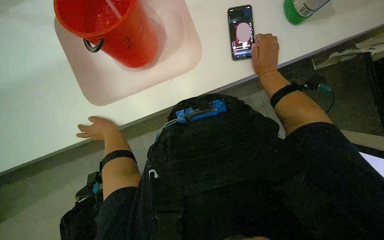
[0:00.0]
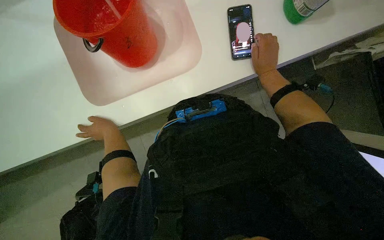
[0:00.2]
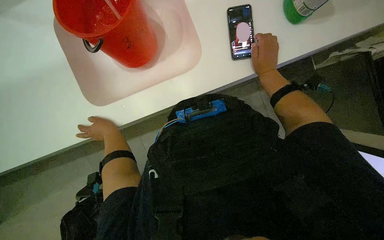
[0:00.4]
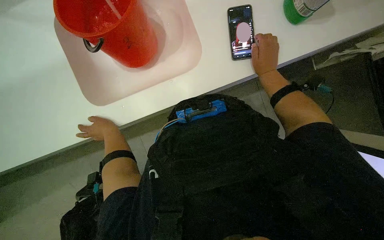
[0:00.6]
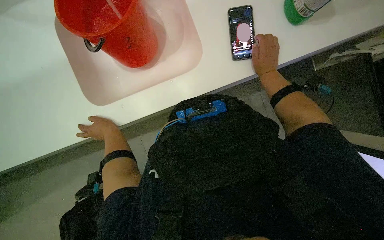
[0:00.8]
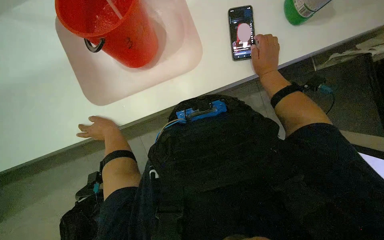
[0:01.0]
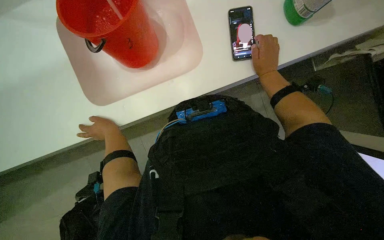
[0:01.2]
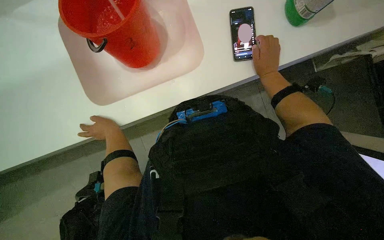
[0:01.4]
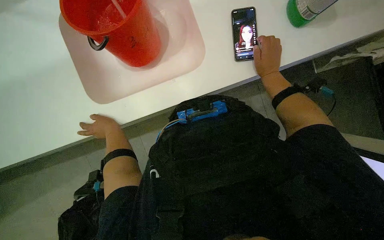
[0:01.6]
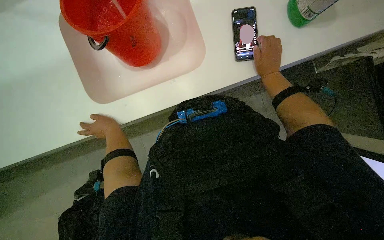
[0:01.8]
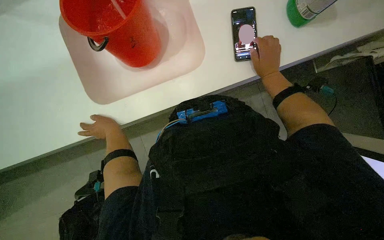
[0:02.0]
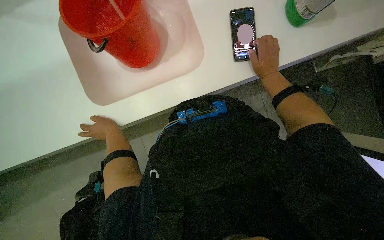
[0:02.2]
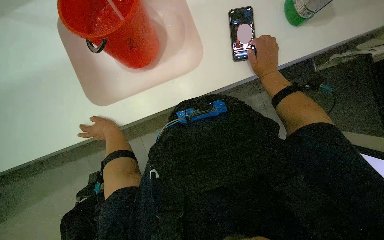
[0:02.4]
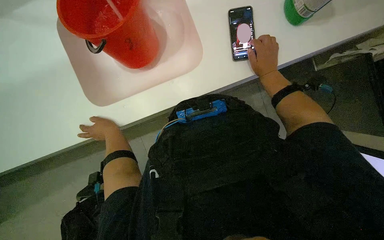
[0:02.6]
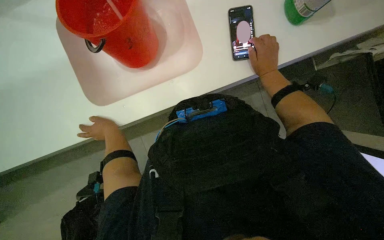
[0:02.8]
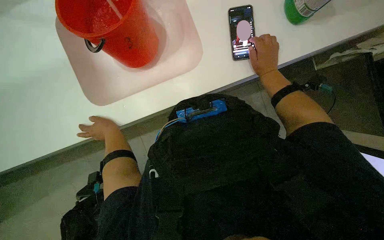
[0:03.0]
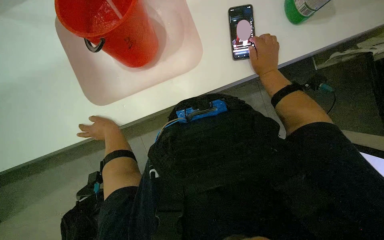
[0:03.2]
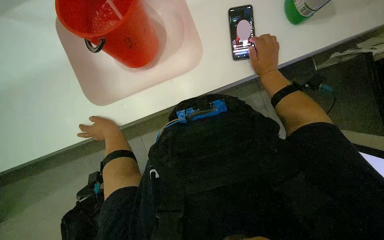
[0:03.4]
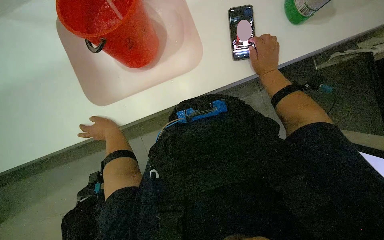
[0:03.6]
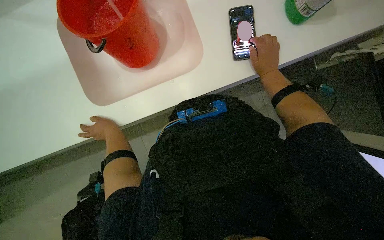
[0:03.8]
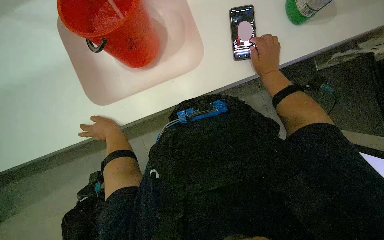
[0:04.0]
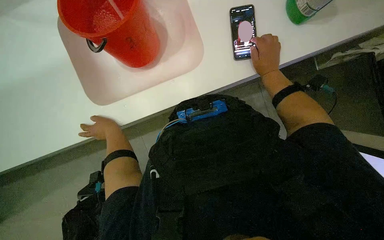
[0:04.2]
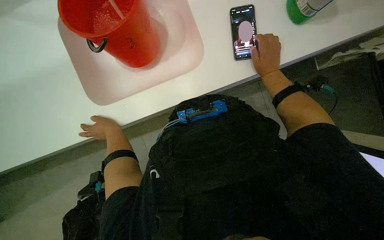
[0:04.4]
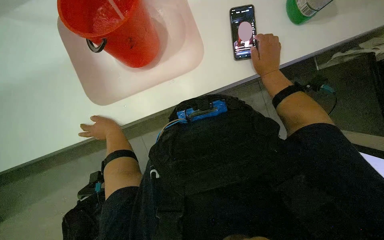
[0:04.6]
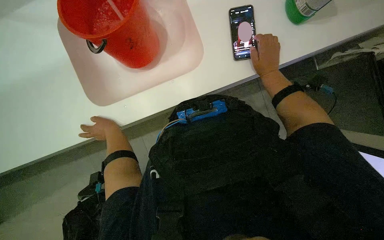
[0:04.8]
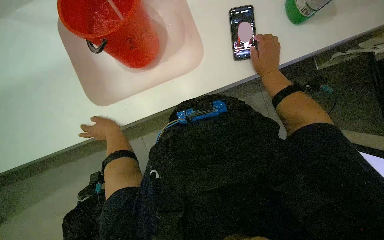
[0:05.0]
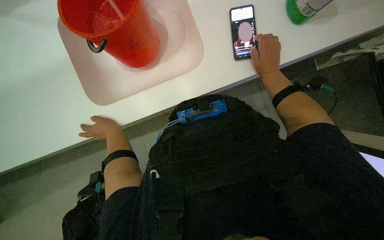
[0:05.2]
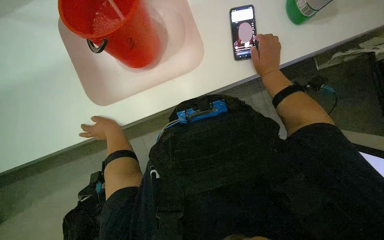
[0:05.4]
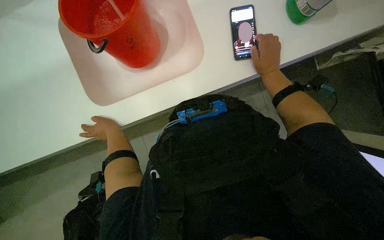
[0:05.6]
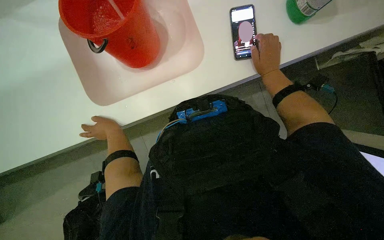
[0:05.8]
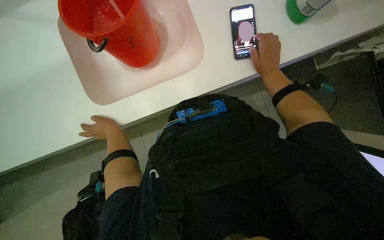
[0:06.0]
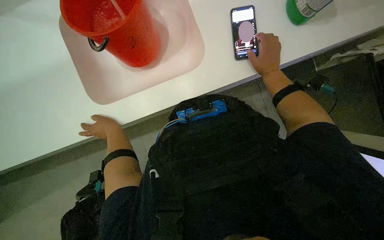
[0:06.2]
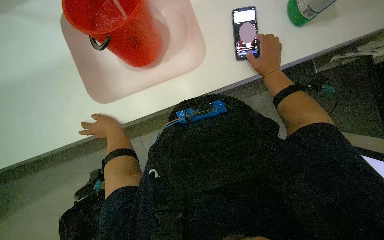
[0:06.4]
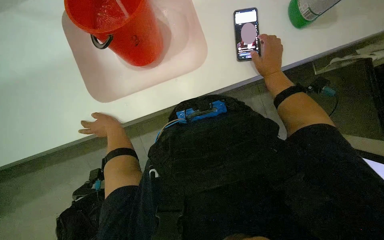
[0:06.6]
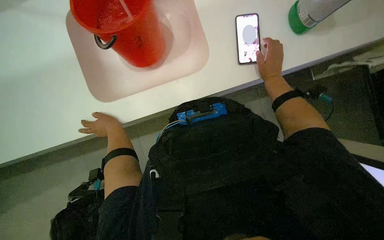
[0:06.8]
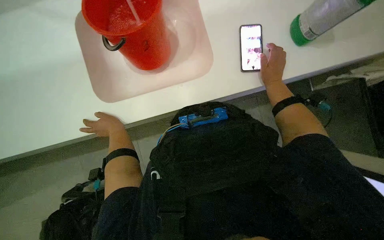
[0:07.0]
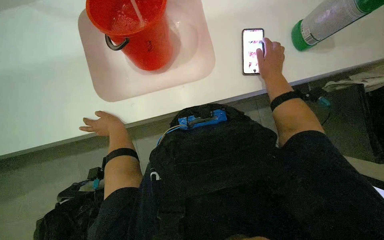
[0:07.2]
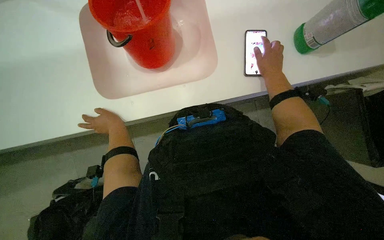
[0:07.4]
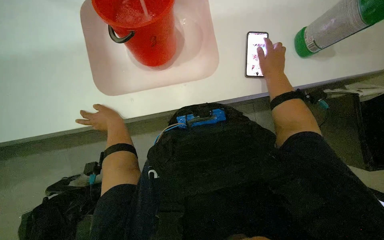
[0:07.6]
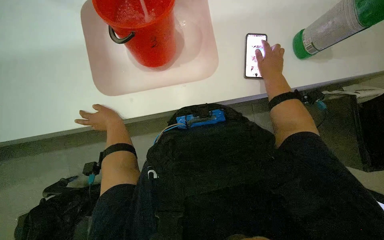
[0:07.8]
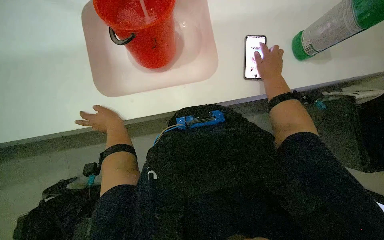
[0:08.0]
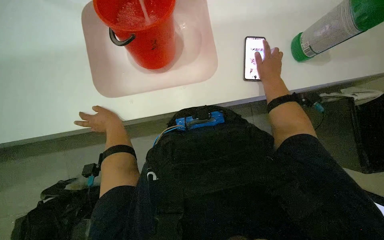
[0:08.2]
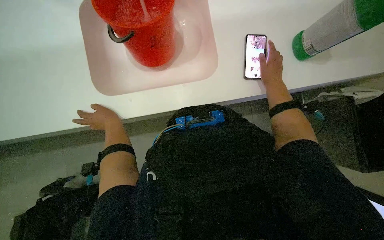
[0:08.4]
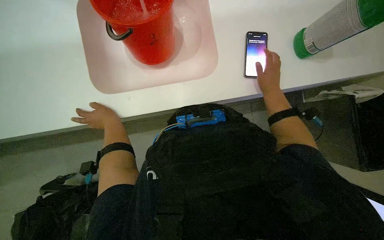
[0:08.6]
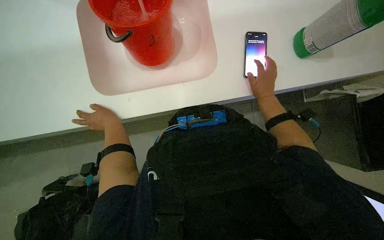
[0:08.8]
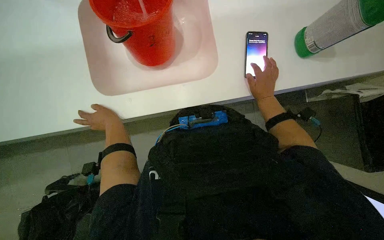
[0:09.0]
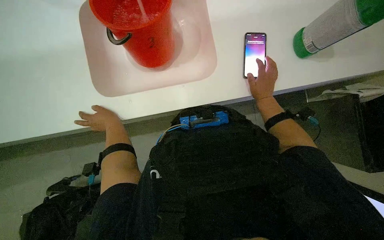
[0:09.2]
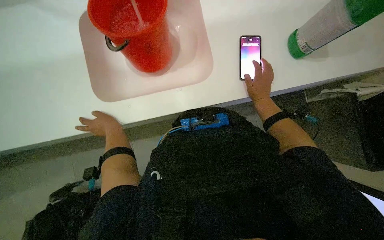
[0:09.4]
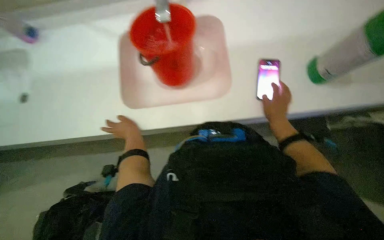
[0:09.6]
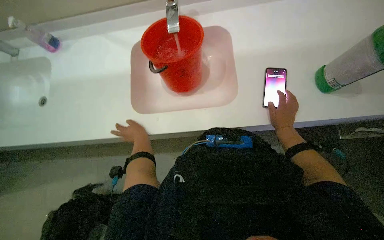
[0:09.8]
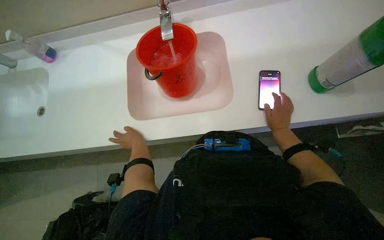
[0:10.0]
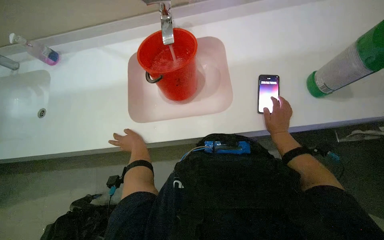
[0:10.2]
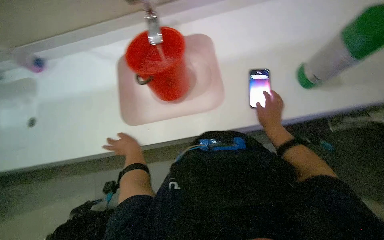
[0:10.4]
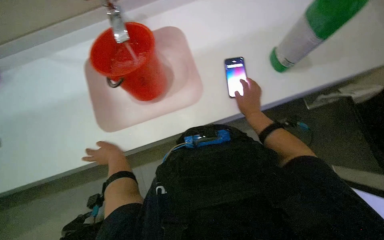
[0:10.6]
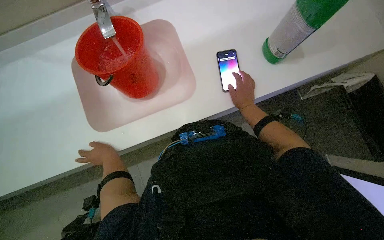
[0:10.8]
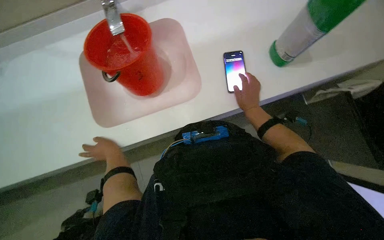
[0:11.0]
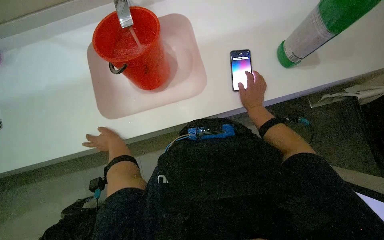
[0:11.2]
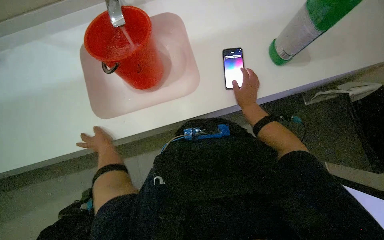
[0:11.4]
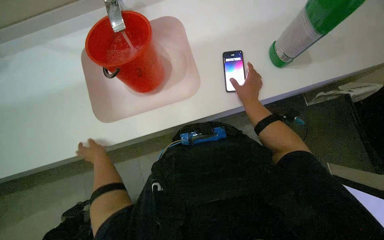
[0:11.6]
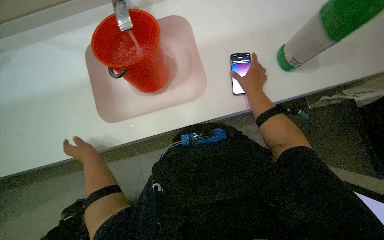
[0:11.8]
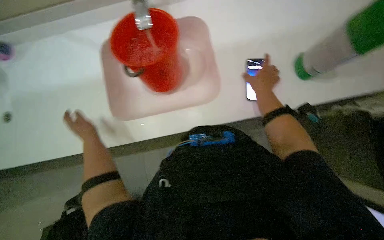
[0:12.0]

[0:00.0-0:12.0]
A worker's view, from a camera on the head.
Job: preparing cleaning supplies.
The whole recording: Preparing cleaning solution. The worker fills a bucket with water and cleaning solution, then pours it into a cleaning cart and prepares a mop.
0:00.0 to 0:04.4: The hands stay close to where they were, moving slightly.
0:04.4 to 0:06.0: Neither hand changes place.
0:06.0 to 0:07.6: The hands stay close to where they were, moving slightly.
0:07.6 to 0:09.0: The hands are busy where they are.
0:10.4 to 0:12.0: The left hand moves to the left, about 10 cm. The right hand is displaced up the picture by about 10 cm.

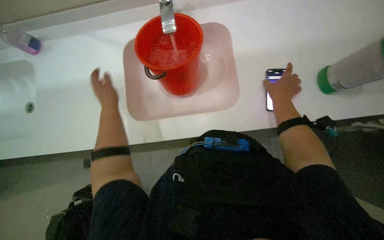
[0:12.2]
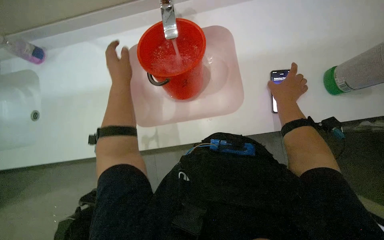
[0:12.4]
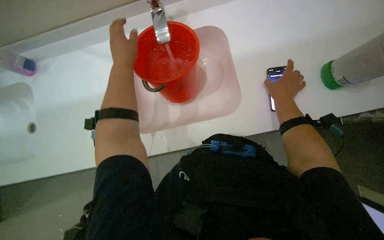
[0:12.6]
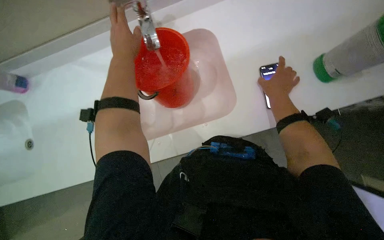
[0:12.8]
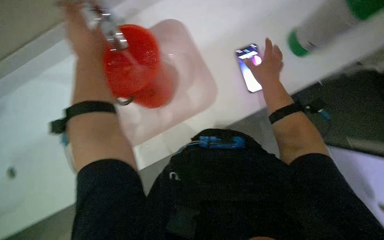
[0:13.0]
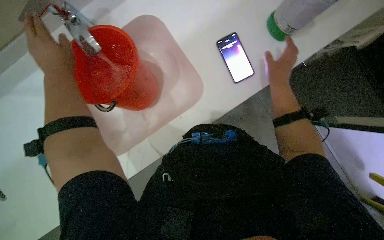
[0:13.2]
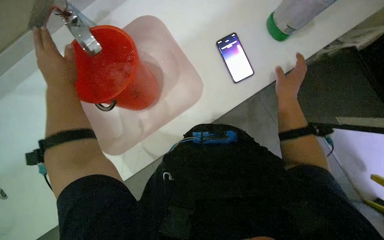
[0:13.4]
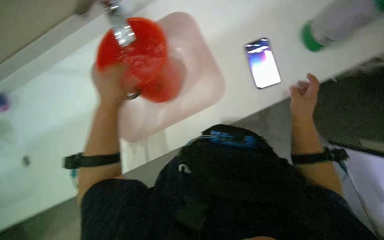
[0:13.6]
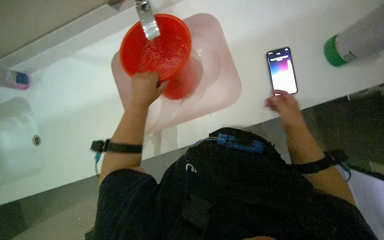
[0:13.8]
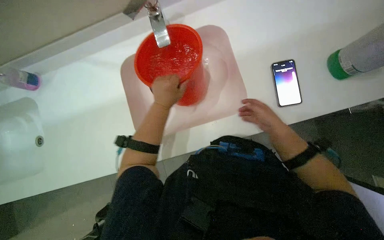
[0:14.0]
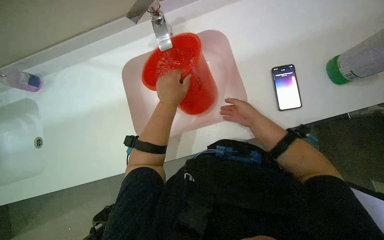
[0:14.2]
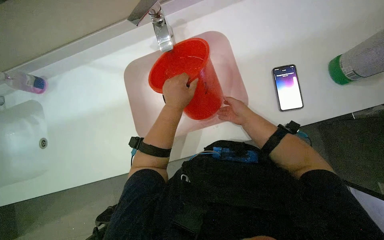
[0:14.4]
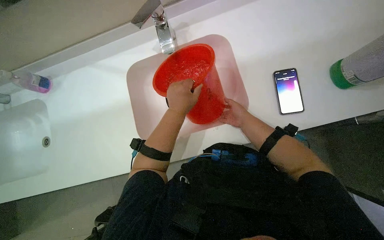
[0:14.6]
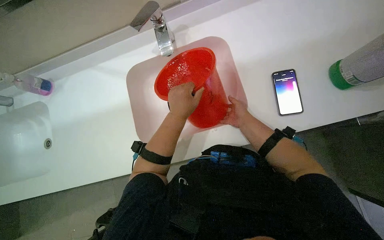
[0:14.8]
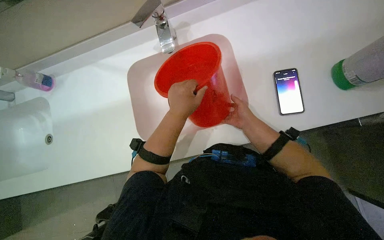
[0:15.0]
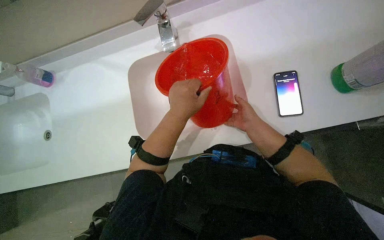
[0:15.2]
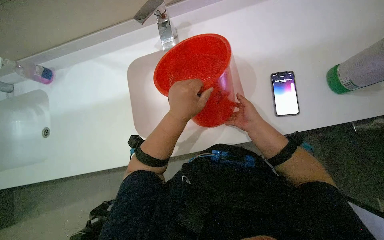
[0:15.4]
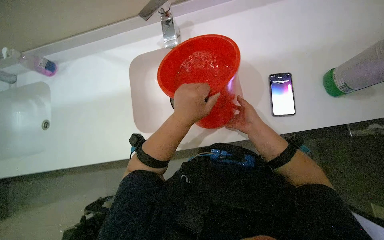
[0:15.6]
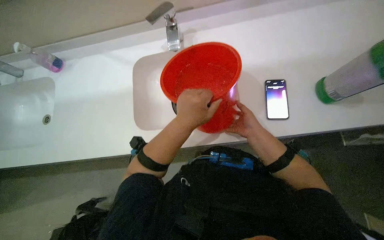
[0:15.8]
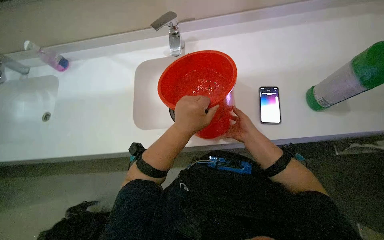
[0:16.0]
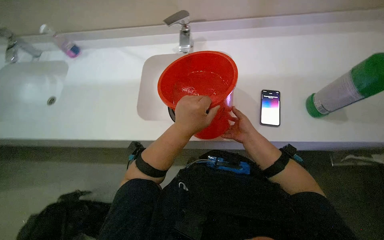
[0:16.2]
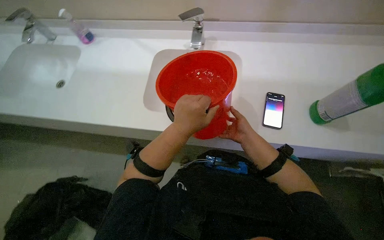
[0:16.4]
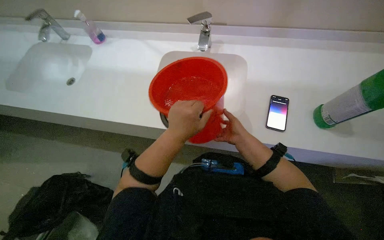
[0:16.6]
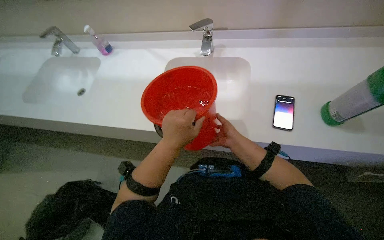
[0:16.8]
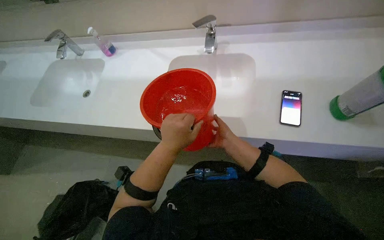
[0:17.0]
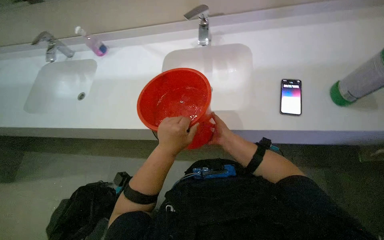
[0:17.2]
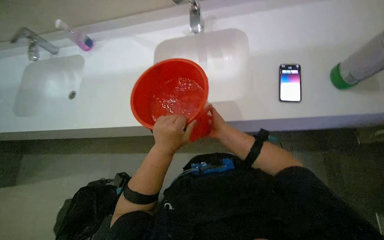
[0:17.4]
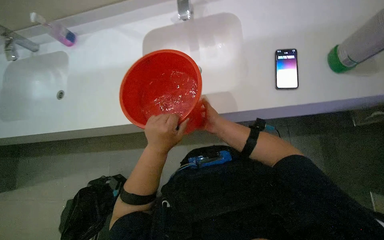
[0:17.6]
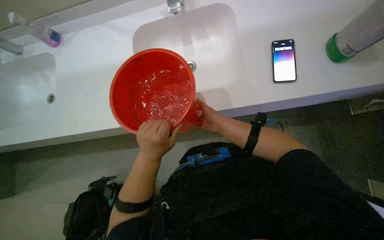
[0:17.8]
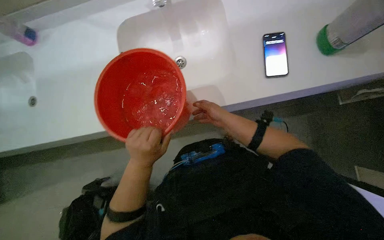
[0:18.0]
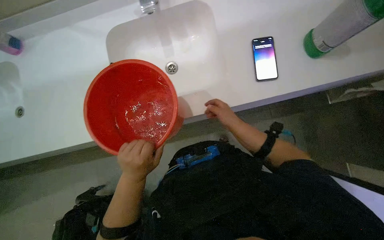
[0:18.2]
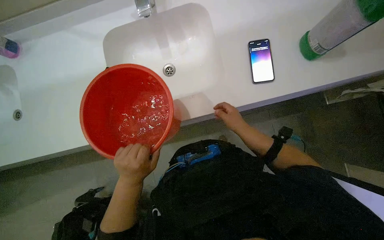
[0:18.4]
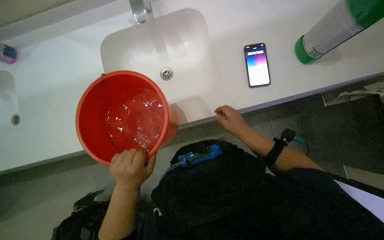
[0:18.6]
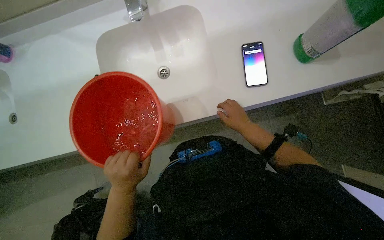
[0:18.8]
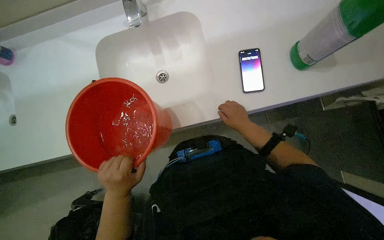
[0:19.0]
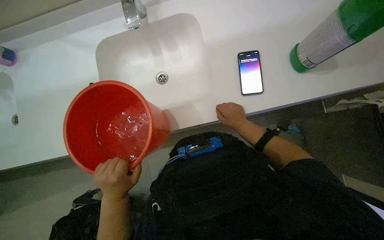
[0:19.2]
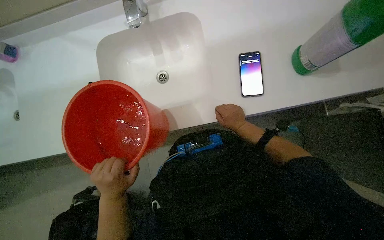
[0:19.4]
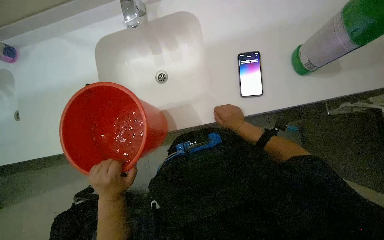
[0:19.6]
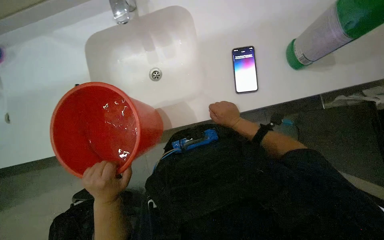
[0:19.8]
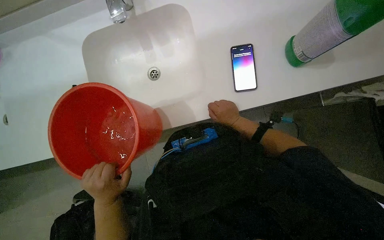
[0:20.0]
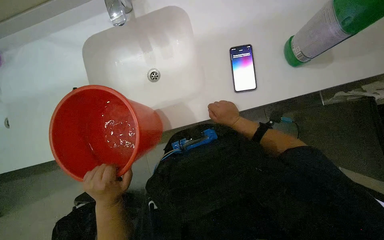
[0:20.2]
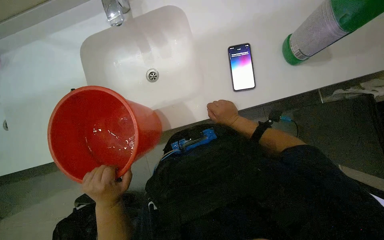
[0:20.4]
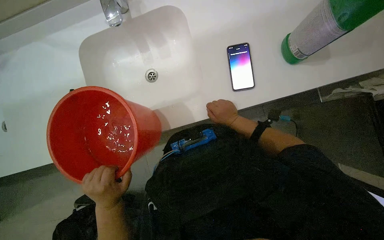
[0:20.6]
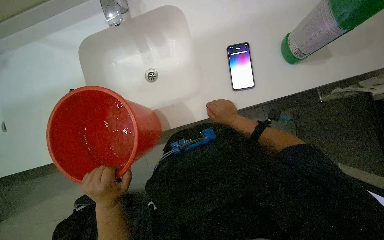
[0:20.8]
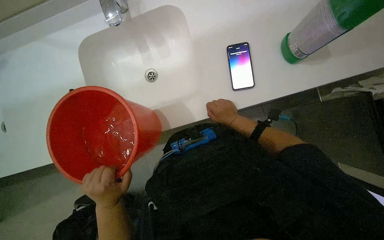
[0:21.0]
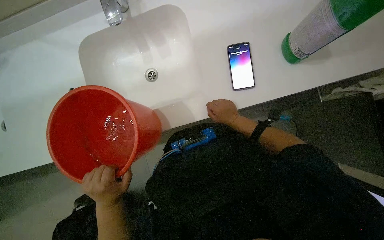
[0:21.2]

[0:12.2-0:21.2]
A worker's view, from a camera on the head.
Job: preparing cleaning supplies.
The whole recording: Preparing cleaning solution. The worker fills a bucket with water and cleaning solution, then pours it into a cleaning cart and prepares a mop.
0:12.2 to 0:13.8: The right hand goes about 15 cm down the picture.
0:13.8 to 0:15.2: The left hand is displaced to the right by roughly 10 cm. Meanwhile the right hand travels to the left and farther from the camera by some 15 cm.
0:15.2 to 0:16.6: The left hand moves down the picture, roughly 20 cm.
0:16.6 to 0:18.2: The left hand is displaced farther from the camera, to the left and down the picture by approximately 20 cm.
0:19.8 to 0:21.2: The hands stay in one place.
